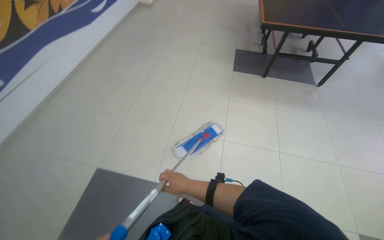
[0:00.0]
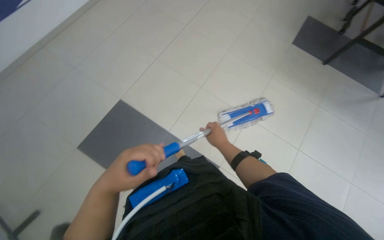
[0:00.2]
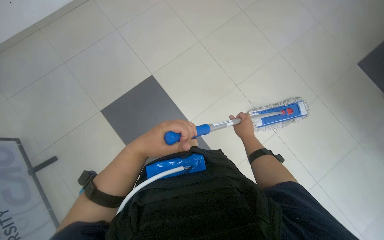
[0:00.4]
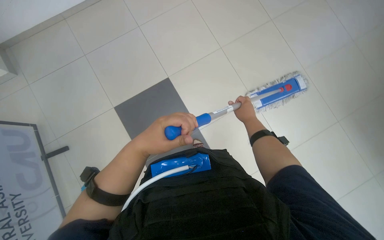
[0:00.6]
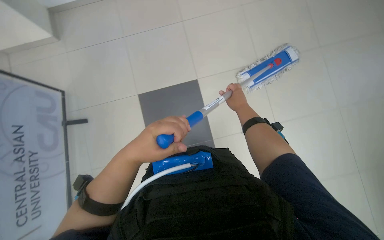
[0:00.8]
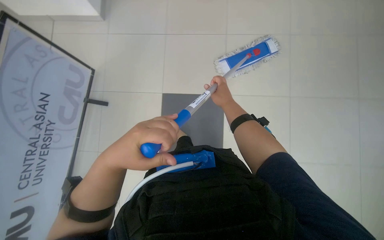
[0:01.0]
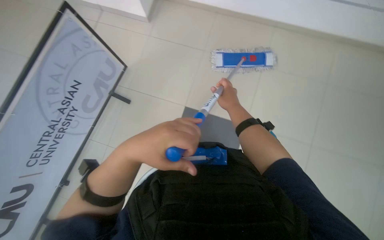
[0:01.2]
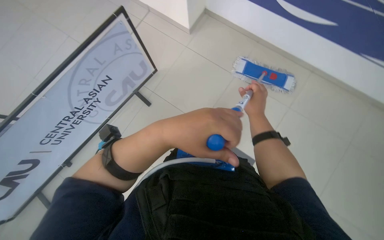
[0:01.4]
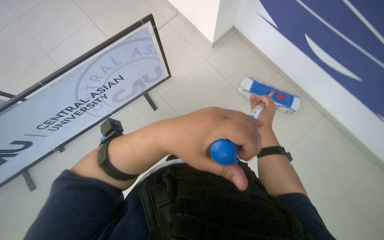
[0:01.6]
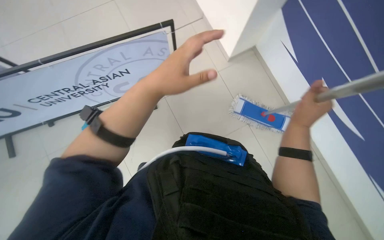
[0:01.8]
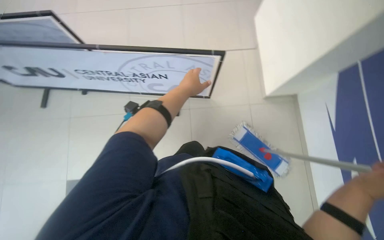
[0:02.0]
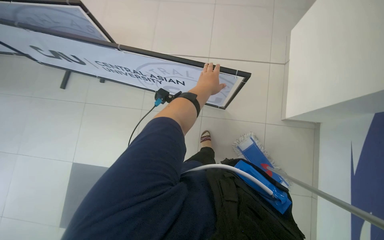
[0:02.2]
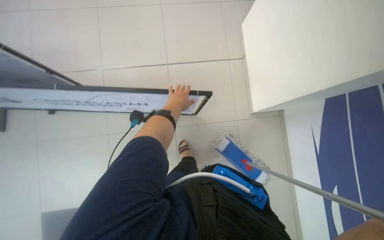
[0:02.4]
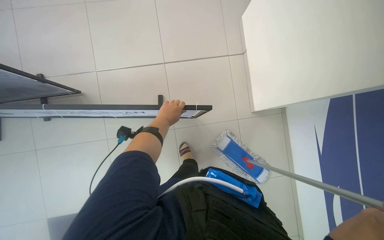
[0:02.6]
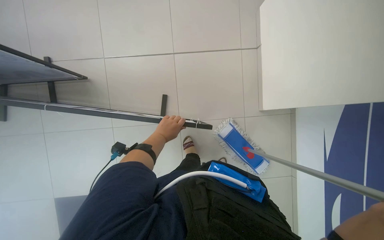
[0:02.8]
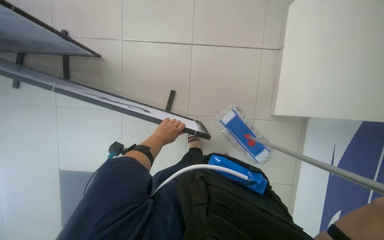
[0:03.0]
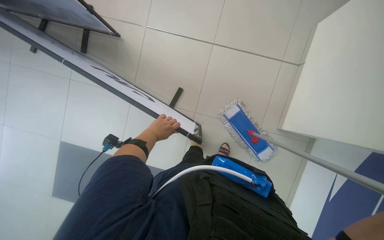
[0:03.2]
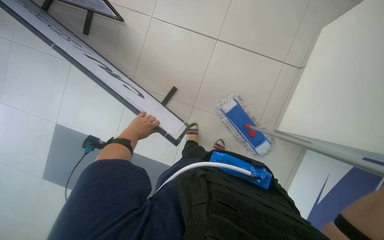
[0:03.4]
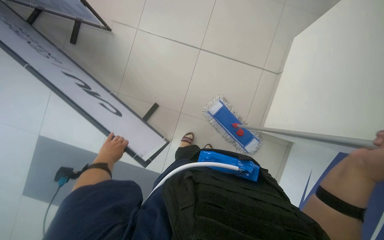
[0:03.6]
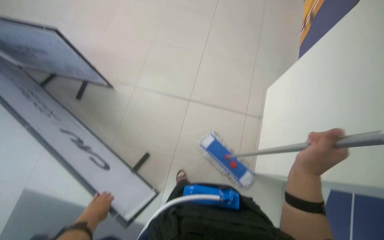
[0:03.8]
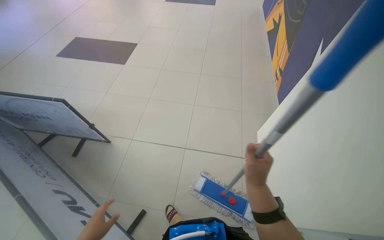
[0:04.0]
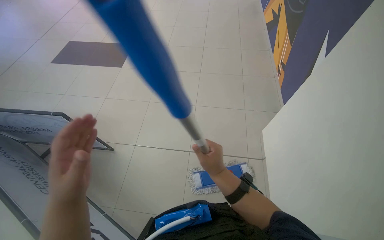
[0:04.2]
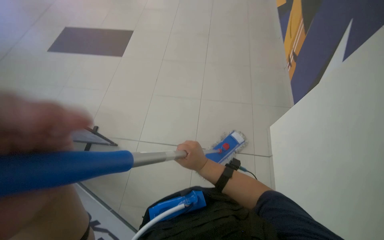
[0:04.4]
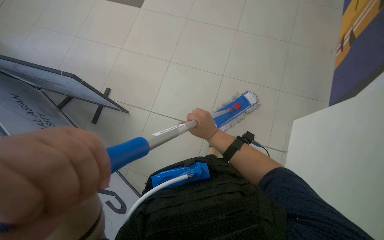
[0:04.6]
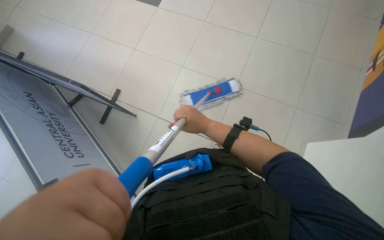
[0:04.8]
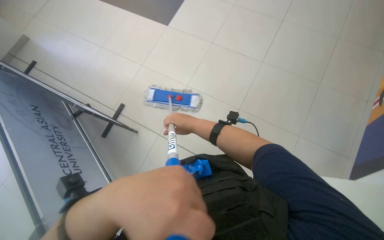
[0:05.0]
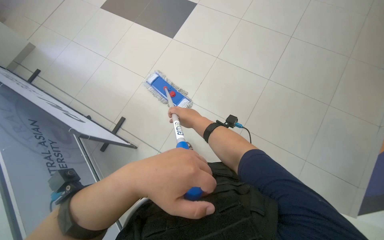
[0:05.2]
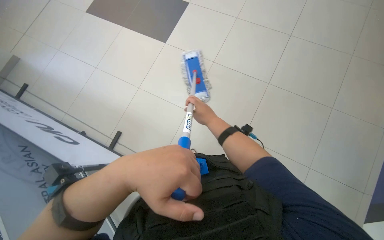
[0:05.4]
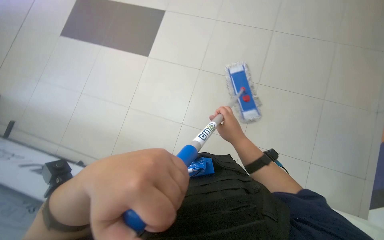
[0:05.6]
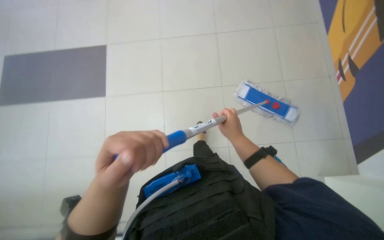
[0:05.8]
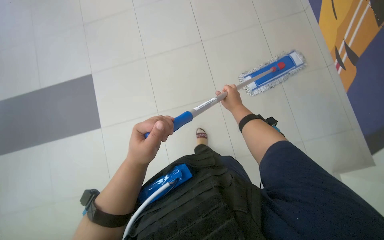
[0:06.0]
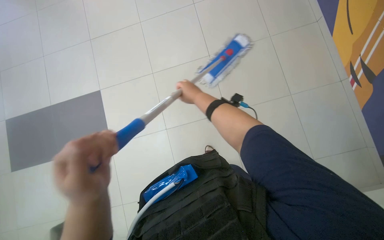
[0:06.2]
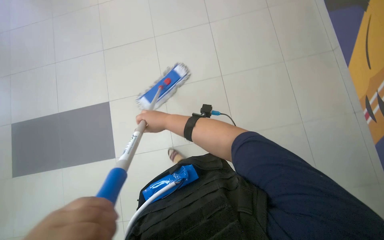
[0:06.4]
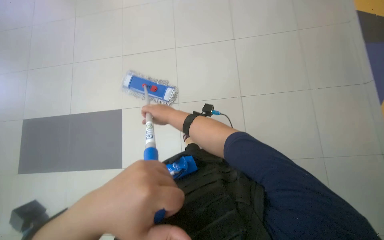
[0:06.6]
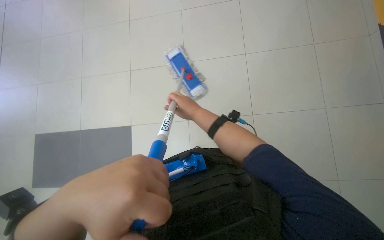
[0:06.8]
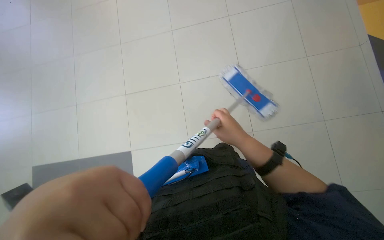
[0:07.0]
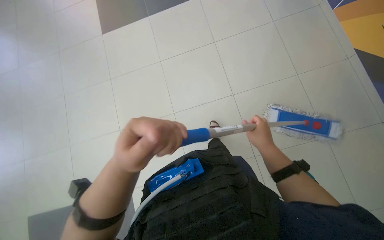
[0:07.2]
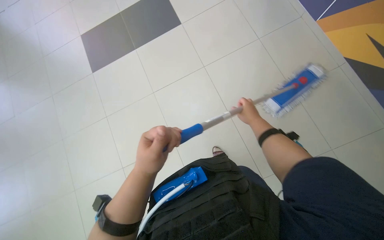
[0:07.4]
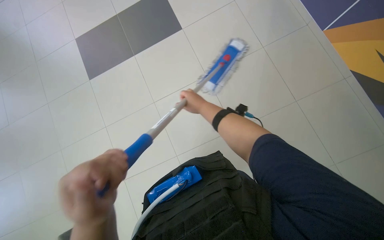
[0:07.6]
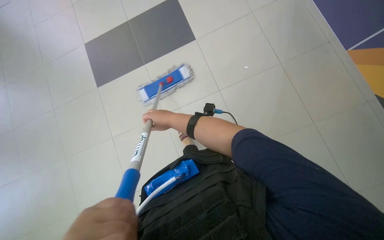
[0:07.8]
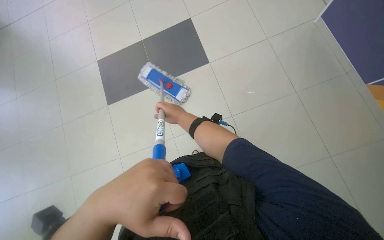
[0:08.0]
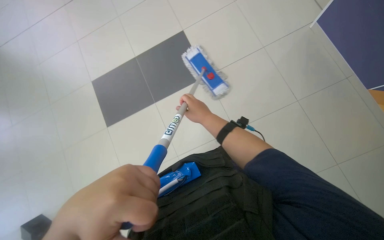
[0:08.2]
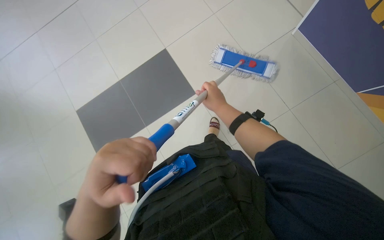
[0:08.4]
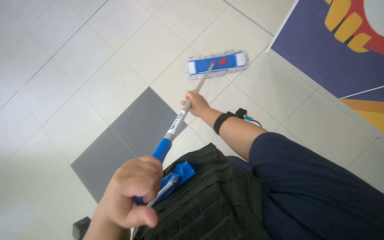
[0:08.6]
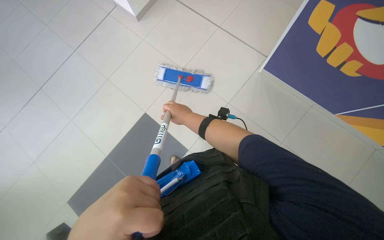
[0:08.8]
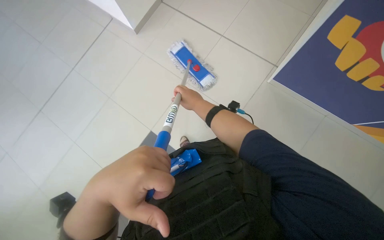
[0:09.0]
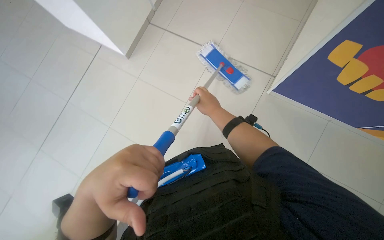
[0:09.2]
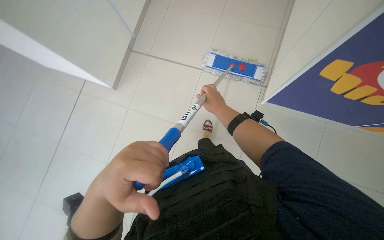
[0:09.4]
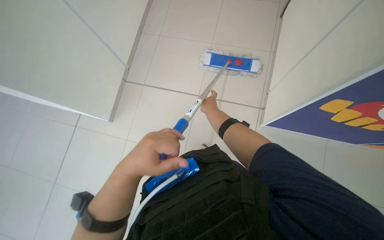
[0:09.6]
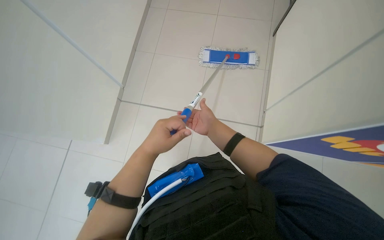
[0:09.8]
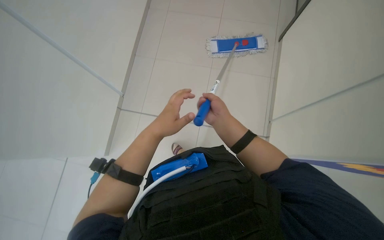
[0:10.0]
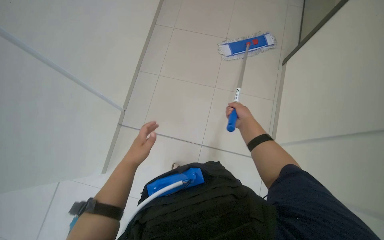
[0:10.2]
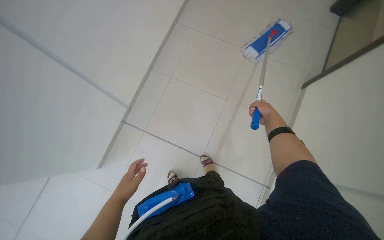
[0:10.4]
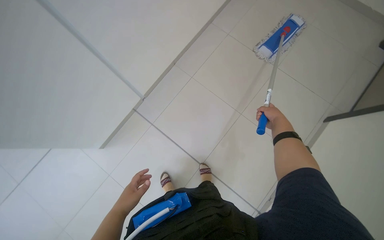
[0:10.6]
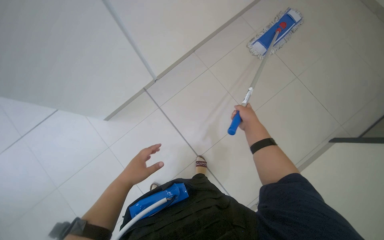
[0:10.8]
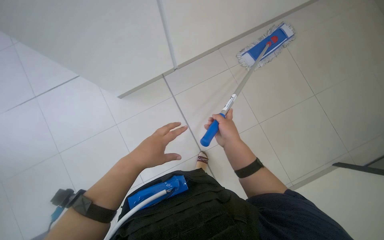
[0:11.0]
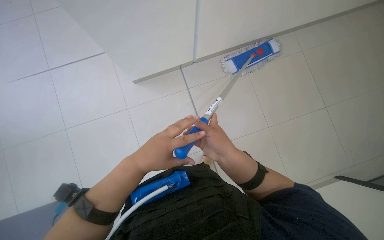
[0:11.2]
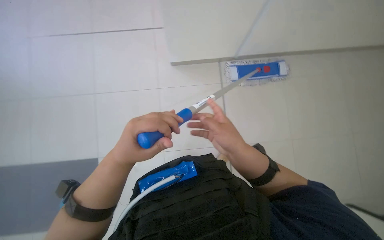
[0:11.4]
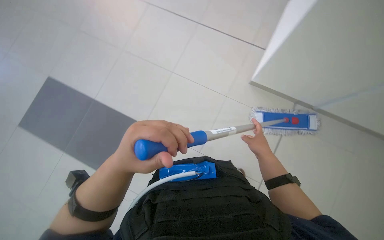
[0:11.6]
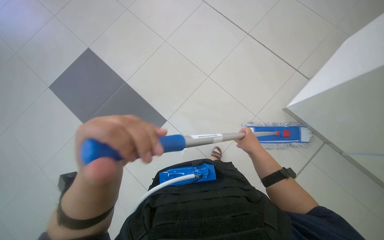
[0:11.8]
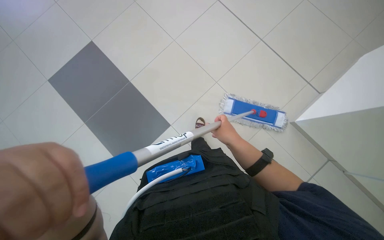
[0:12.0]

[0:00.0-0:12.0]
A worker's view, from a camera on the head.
Job: mopping floor.
The whole recording: Mopping floor. The worker mops the tiled floor with a flat mop.
0:00.0 to 0:01.6: The head rotates roughly 50 degrees to the left.
0:01.6 to 0:03.0: Everything in view rotates roughly 50 degrees clockwise.
0:03.0 to 0:04.4: The camera pitches upward, by roughly 20 degrees.
0:04.4 to 0:06.0: The left hand shifts roughly 30 cm farther from the camera. Meanwhile the right hand shifts roughly 40 cm up the picture.
0:06.0 to 0:07.6: The right hand moves left and right over approximately 30 cm, changing direction 2 times.
0:07.6 to 0:09.0: The camera is carried roughly 40 cm.
0:09.0 to 0:10.4: The camera travels about 50 cm. Everything in view rotates roughly 30 degrees counterclockwise.
0:10.4 to 0:12.0: The camera pitches upward, by about 15 degrees. The scene rotates clockwise by some 45 degrees.

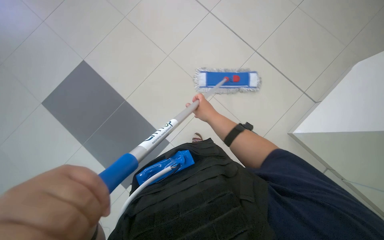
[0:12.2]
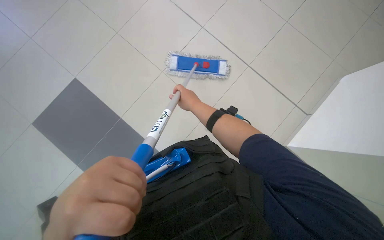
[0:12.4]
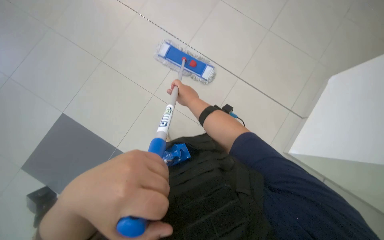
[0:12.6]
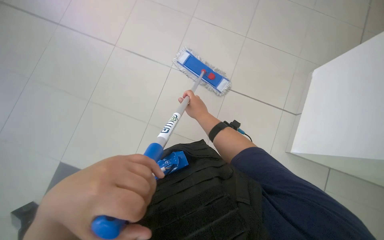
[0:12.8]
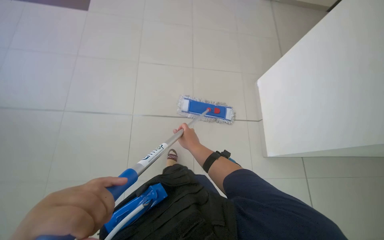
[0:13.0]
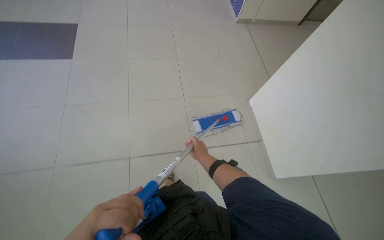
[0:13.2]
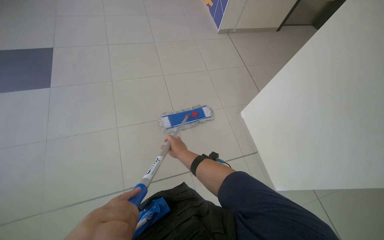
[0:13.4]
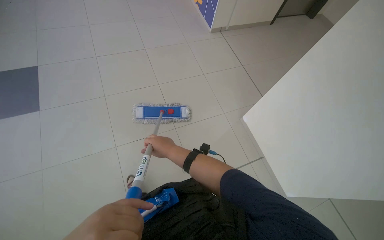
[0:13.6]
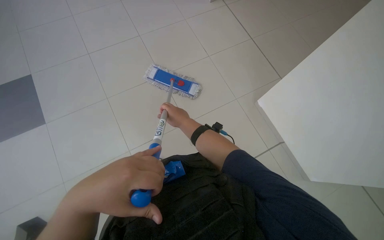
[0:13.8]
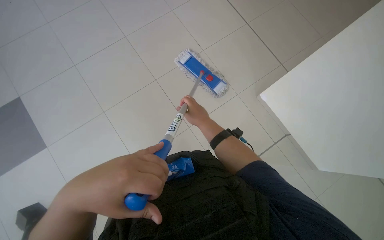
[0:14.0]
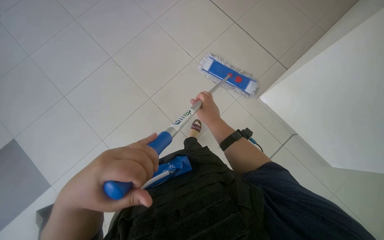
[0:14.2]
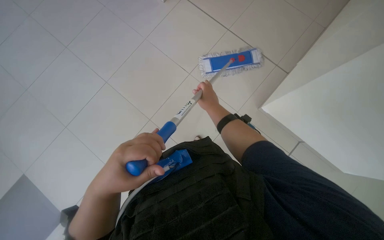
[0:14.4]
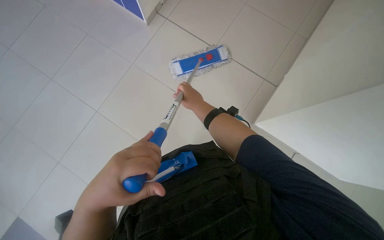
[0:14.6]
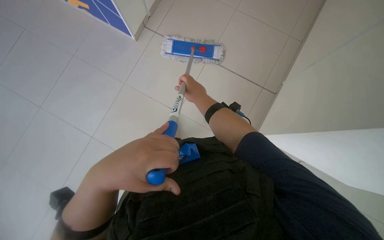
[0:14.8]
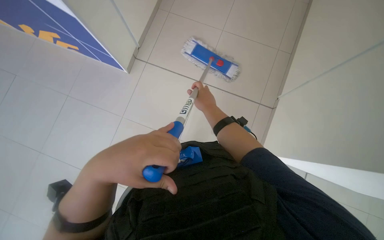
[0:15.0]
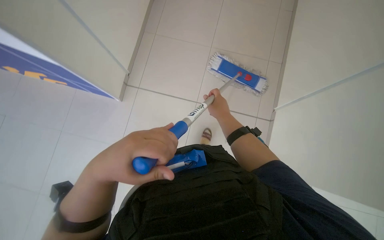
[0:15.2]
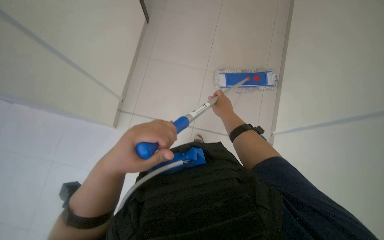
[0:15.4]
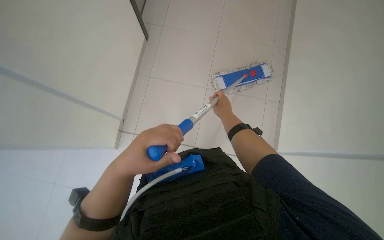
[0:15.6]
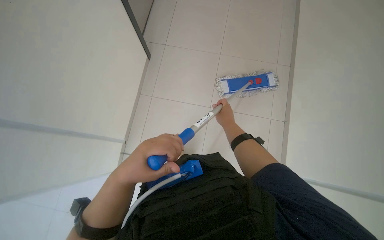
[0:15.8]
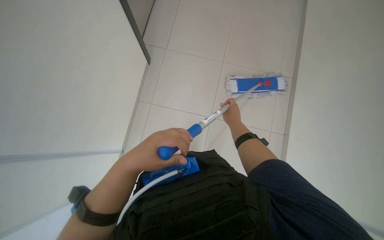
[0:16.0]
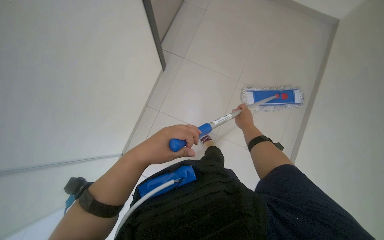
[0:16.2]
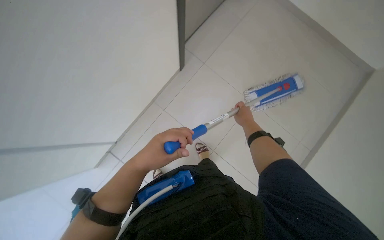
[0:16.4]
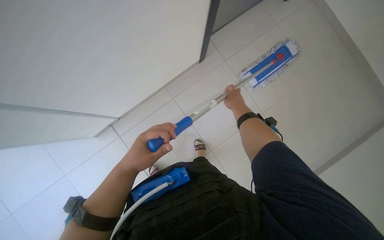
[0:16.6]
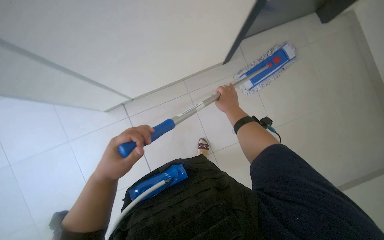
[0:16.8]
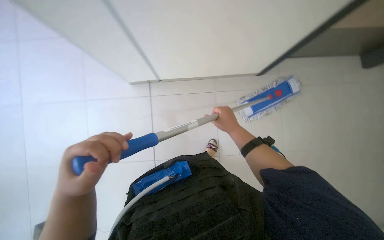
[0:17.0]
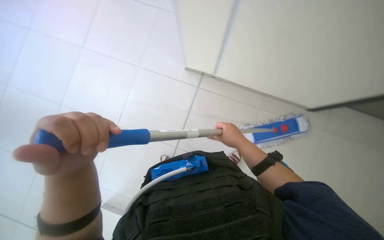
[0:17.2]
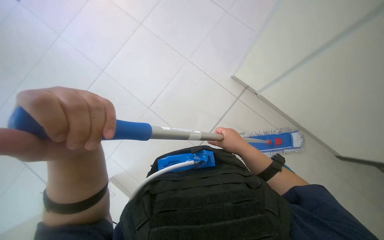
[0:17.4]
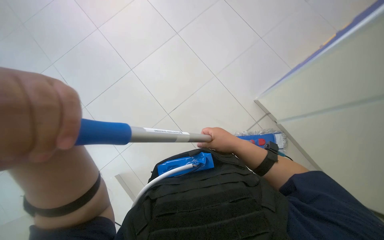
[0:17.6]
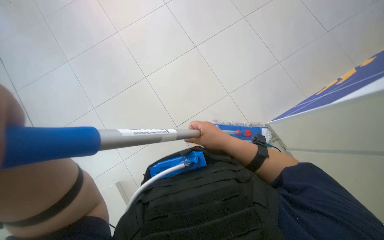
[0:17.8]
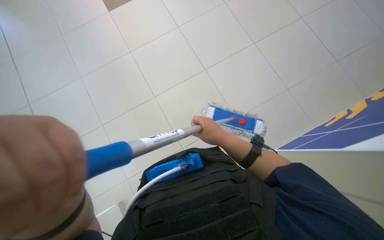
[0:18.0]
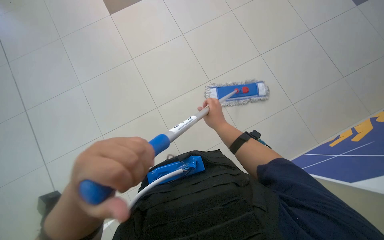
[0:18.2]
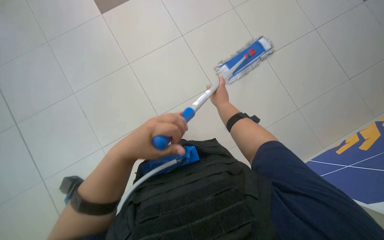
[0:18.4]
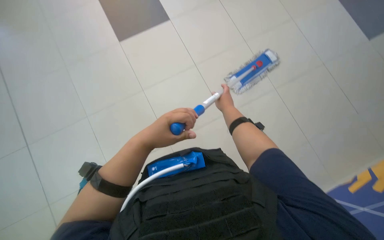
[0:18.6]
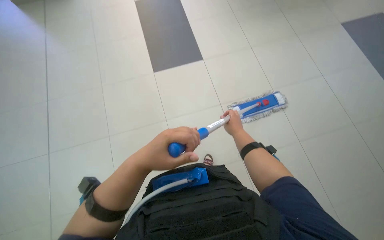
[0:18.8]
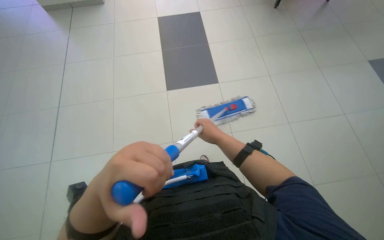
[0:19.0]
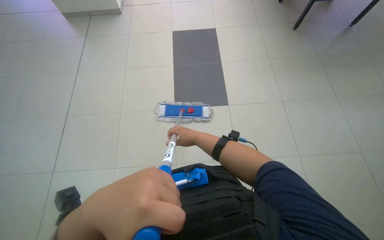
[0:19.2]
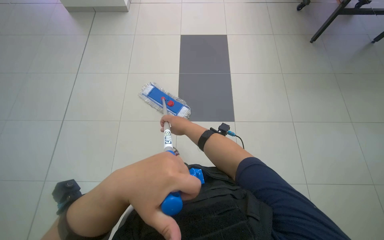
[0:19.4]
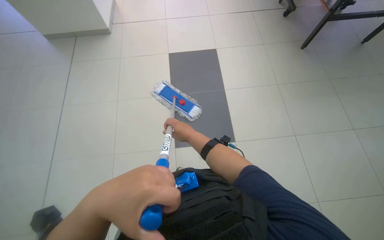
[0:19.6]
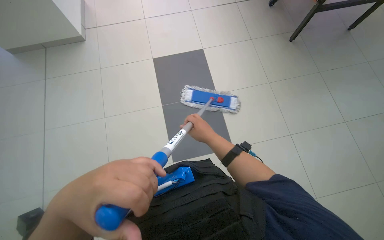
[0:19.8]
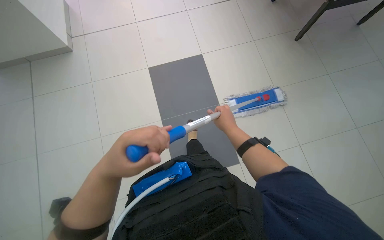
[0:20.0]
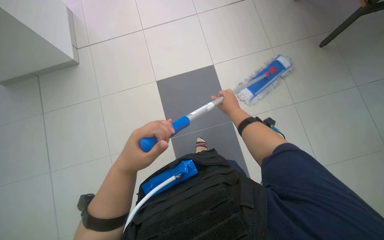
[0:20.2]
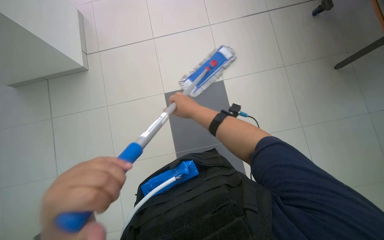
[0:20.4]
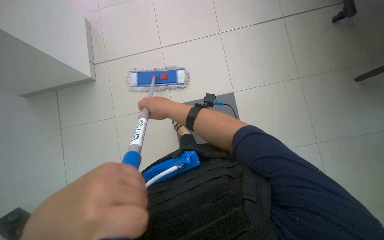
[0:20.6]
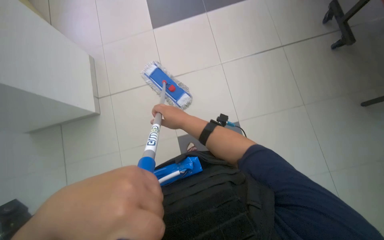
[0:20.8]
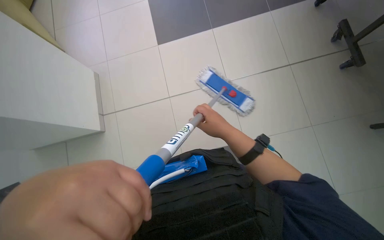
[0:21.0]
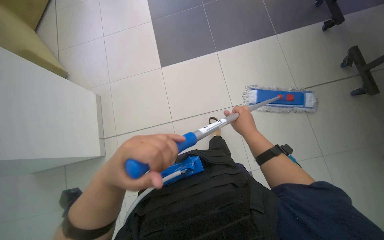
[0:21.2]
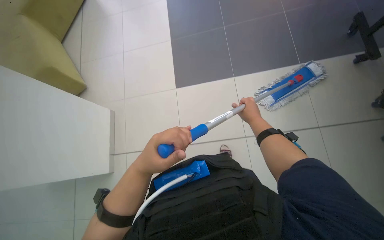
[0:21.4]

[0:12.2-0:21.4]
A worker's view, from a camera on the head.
Job: mopping floor.
The whole recording: Mopping floor. The worker mops the tiled floor with a flat mop.
0:12.2 to 0:13.8: The right hand reaches some 10 cm down the picture, then returns.
0:16.8 to 0:18.4: The right hand travels down the picture and back again, some 10 cm each way.
